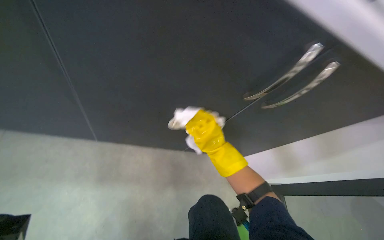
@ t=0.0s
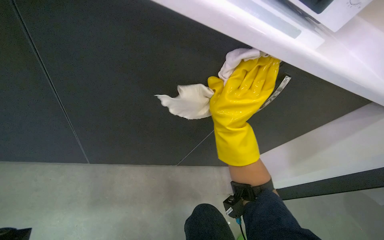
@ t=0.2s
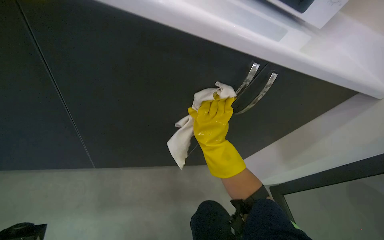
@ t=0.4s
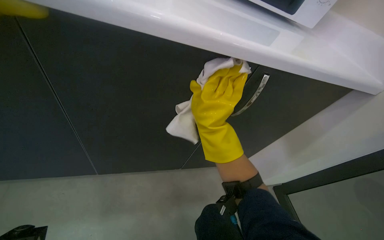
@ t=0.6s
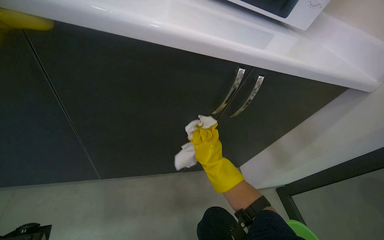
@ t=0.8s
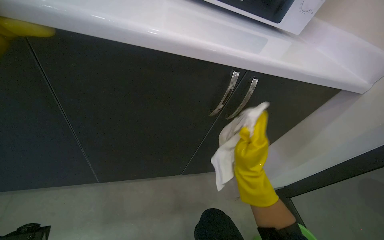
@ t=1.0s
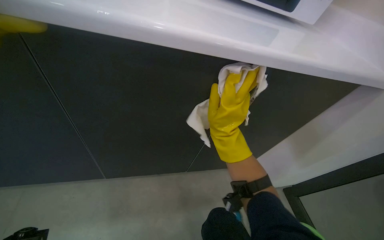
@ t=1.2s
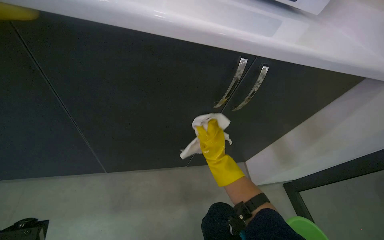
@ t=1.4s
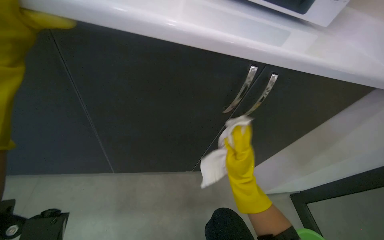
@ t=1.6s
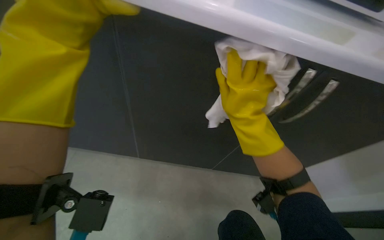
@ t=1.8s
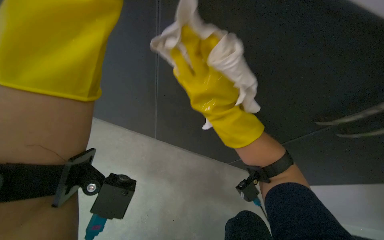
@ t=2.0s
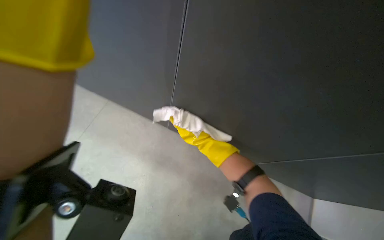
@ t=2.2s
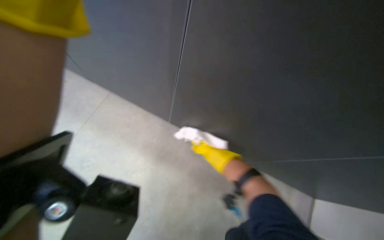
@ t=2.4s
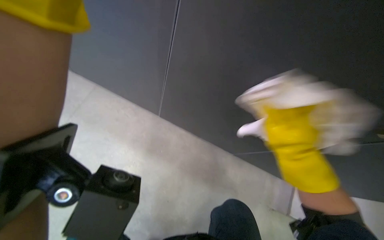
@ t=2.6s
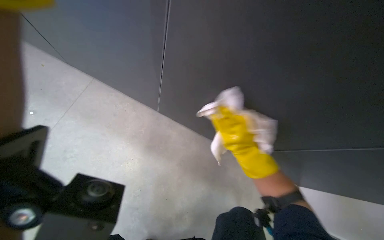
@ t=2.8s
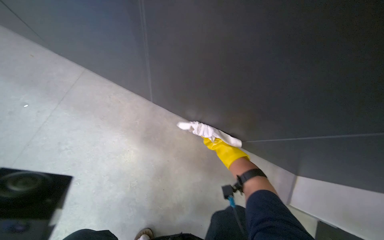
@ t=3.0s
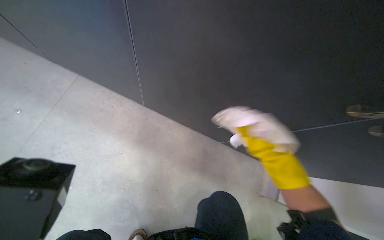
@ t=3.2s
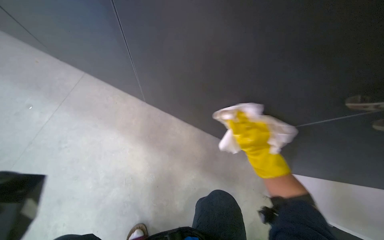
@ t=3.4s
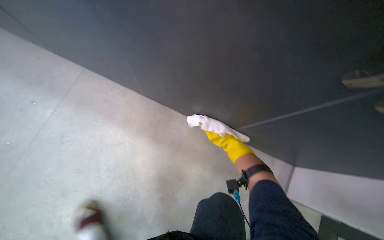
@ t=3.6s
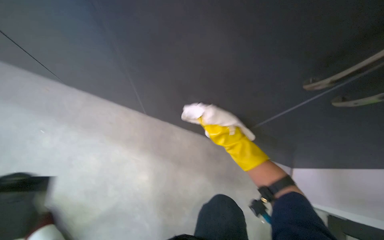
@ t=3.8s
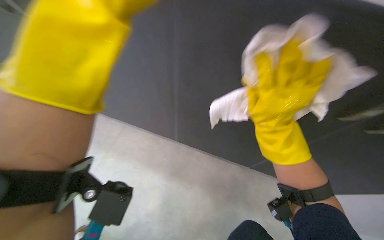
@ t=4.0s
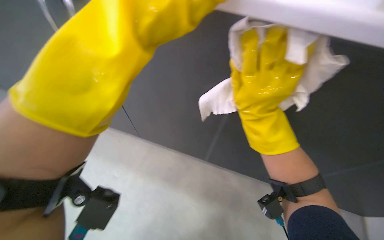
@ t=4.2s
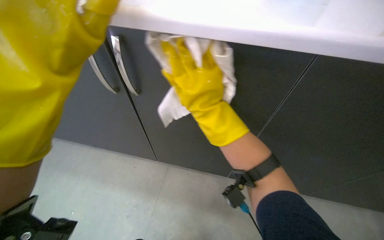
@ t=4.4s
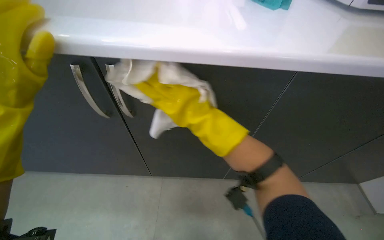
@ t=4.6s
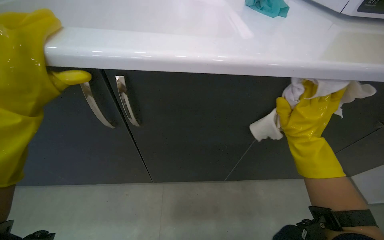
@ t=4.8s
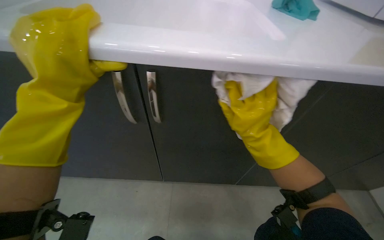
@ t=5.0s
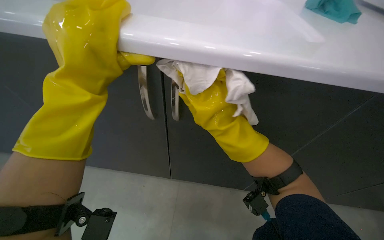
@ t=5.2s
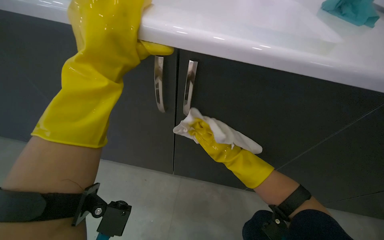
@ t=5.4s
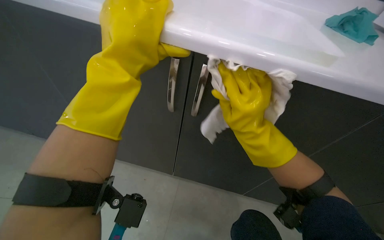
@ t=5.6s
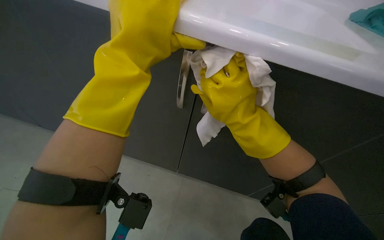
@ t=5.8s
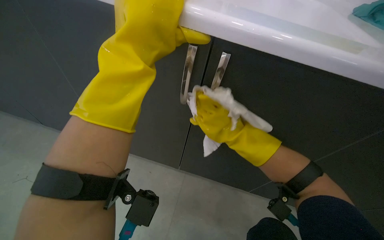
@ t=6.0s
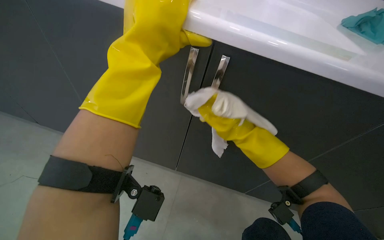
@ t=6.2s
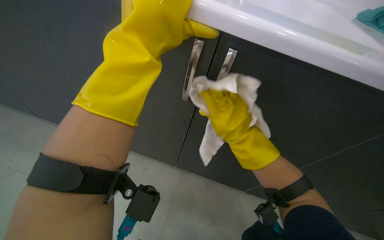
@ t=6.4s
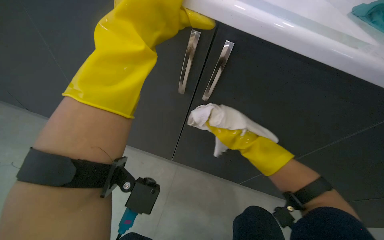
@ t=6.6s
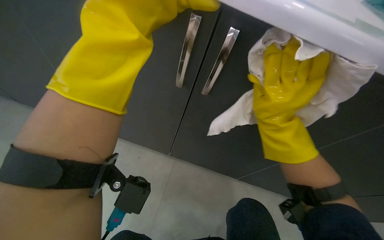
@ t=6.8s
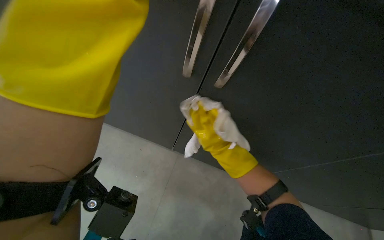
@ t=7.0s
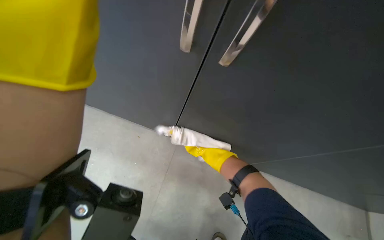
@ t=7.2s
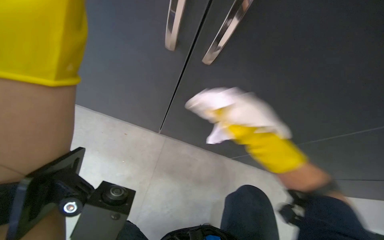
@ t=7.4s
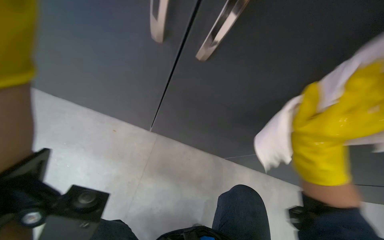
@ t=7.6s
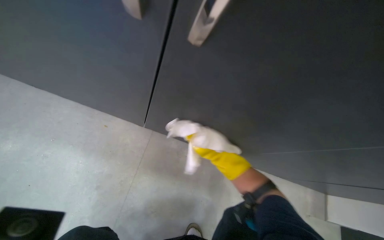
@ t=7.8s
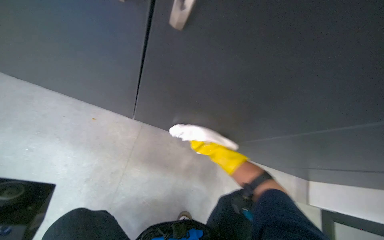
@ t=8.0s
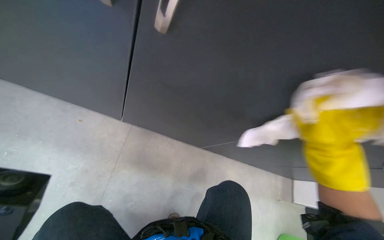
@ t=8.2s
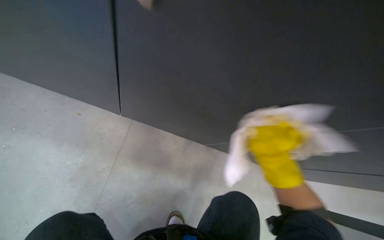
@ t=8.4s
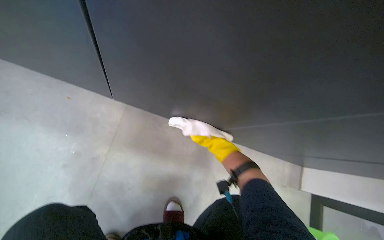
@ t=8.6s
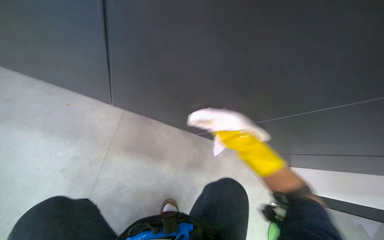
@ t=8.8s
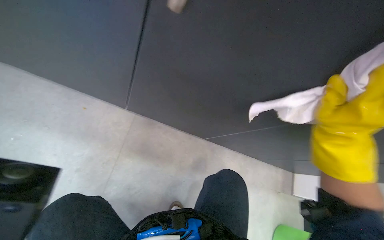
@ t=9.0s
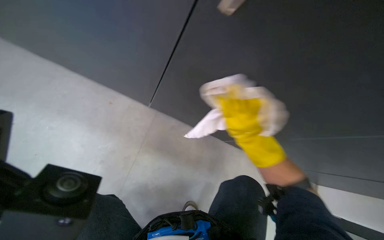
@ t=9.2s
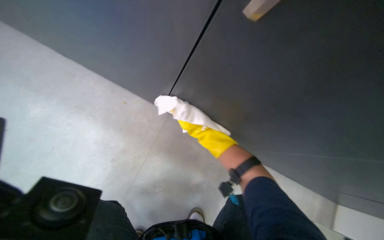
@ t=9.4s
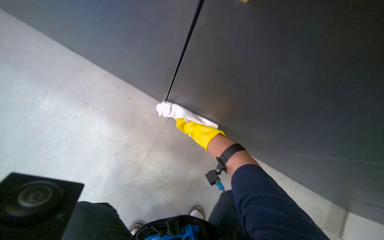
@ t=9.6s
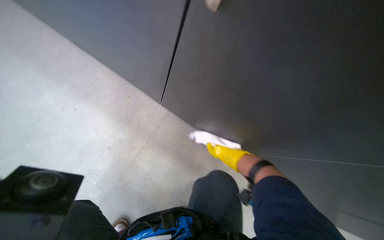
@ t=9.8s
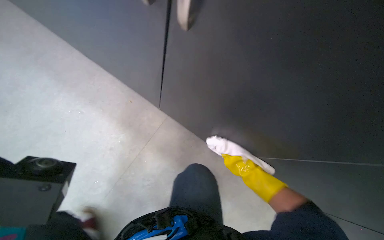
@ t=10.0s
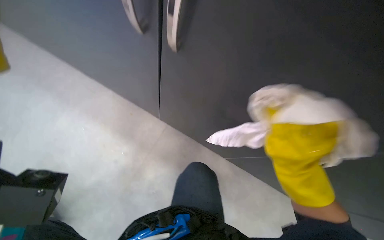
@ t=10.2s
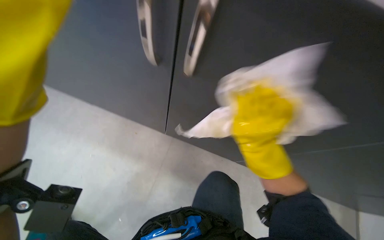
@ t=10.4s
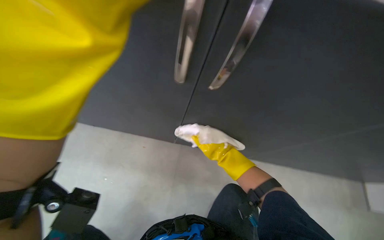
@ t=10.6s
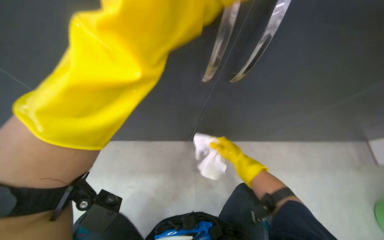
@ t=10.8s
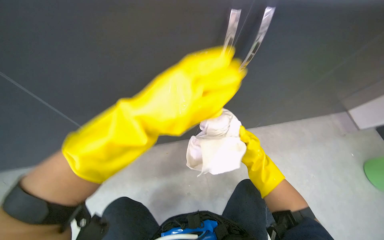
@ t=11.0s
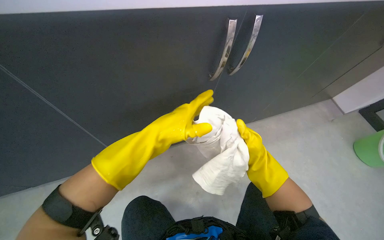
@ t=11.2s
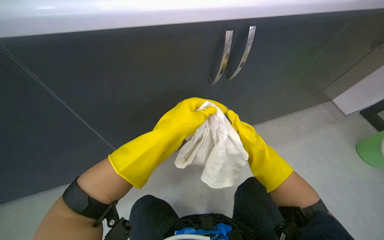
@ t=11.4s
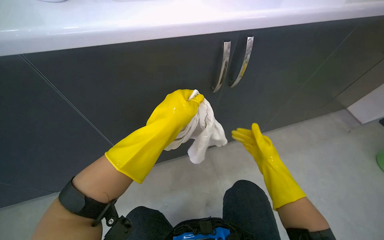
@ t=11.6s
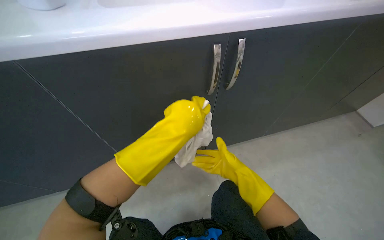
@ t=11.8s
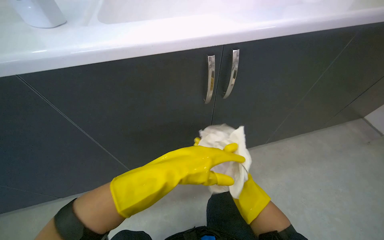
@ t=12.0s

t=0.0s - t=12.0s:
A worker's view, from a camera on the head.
Job: cleaning kitchen.
The whole recording: Wiping kitchen cabinets exterior. The worker wipes the exterior surfaces of the kitchen cabinets with a damp cloth.
t=0.0s - t=1.6s: The right hand swings nearer and farther, some 15 cm each way, with 4 reversals.
t=1.6s - t=3.0s: The camera is aimed some 20 degrees further to the left. The right hand moves up the picture and nearer to the camera, some 25 cm.
t=3.0s - t=4.4s: The right hand moves approximately 30 cm farther from the camera and comes back.
t=6.0s - t=7.6s: The view pans to the right by some 25 degrees.
t=9.0s - t=10.4s: The camera is aimed about 20 degrees further to the left.
t=10.4s - t=12.0s: The view tips upward by roughly 15 degrees.

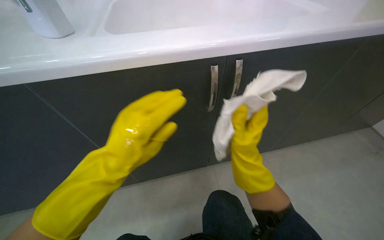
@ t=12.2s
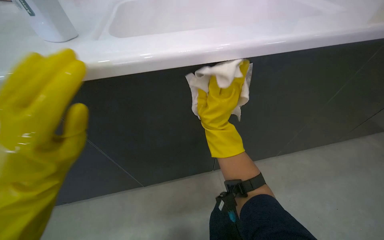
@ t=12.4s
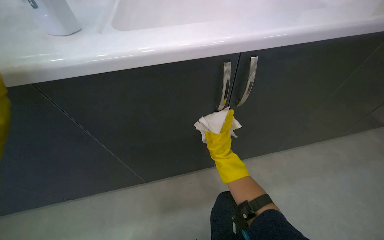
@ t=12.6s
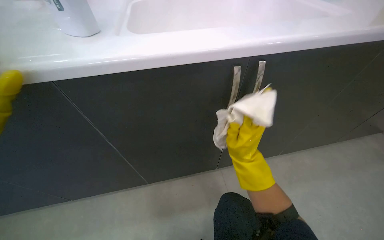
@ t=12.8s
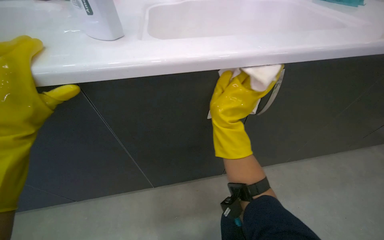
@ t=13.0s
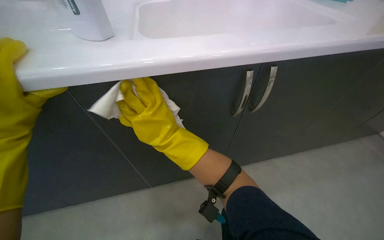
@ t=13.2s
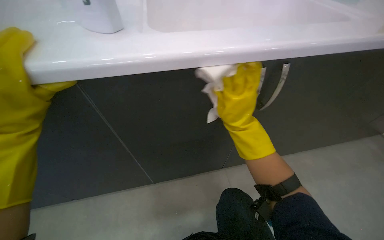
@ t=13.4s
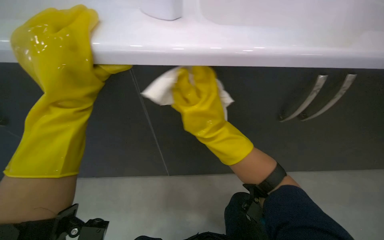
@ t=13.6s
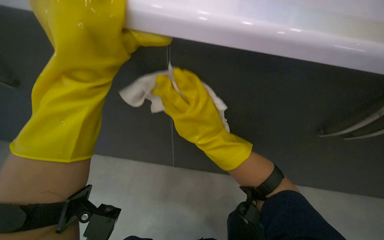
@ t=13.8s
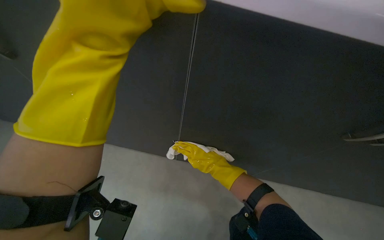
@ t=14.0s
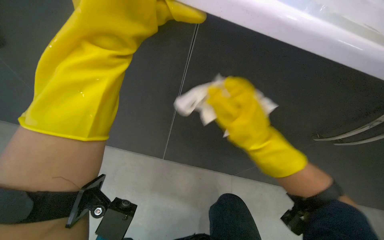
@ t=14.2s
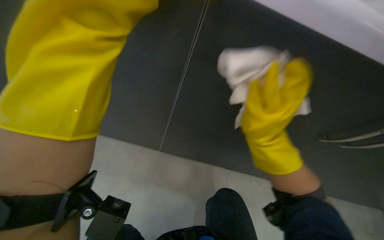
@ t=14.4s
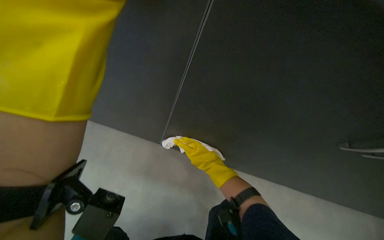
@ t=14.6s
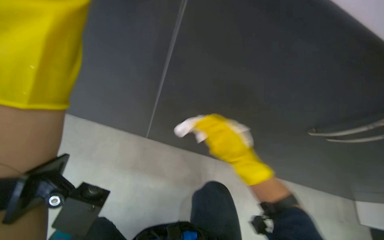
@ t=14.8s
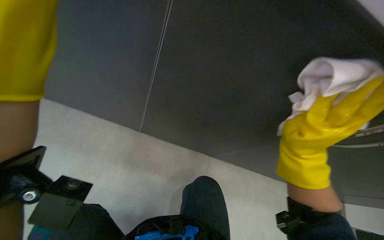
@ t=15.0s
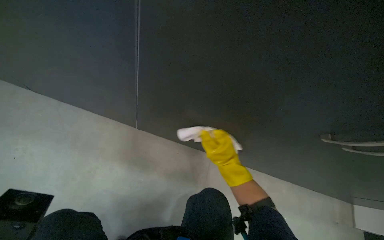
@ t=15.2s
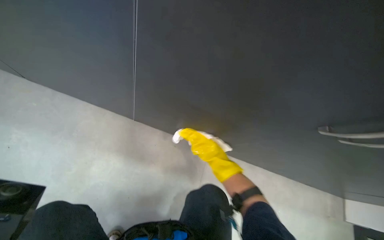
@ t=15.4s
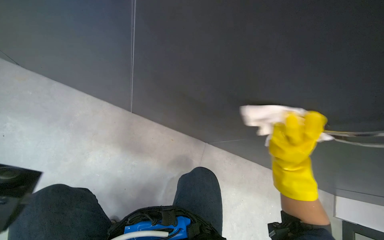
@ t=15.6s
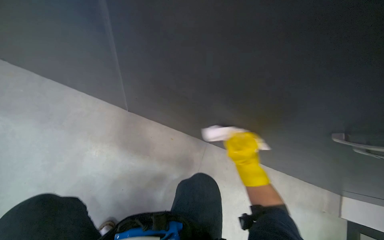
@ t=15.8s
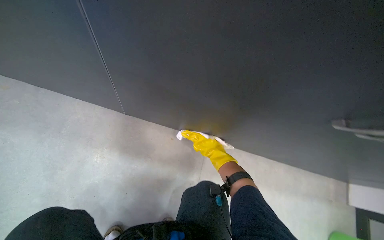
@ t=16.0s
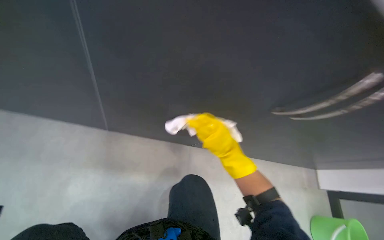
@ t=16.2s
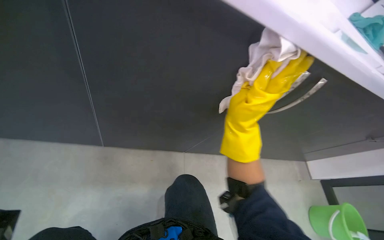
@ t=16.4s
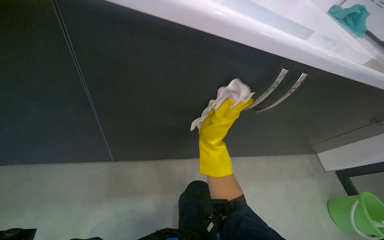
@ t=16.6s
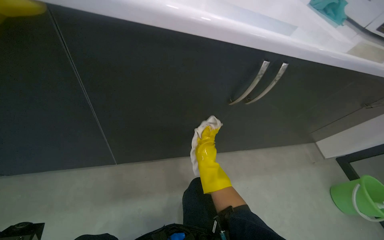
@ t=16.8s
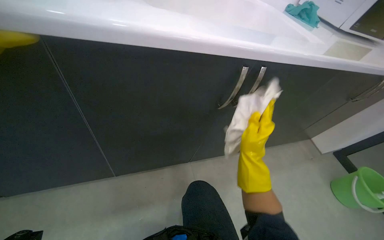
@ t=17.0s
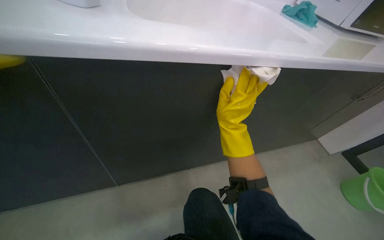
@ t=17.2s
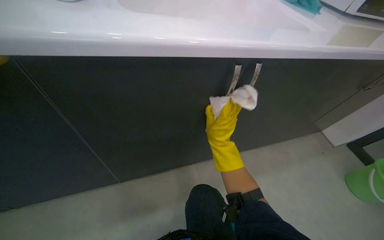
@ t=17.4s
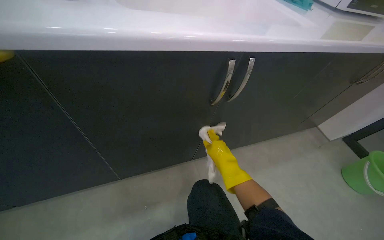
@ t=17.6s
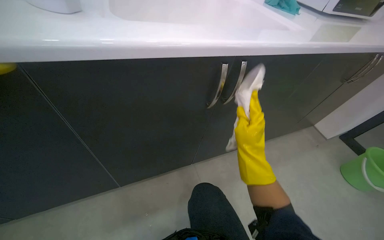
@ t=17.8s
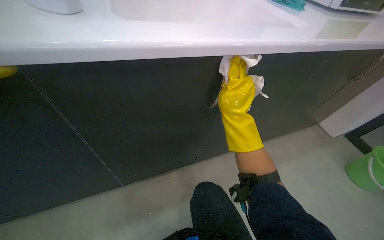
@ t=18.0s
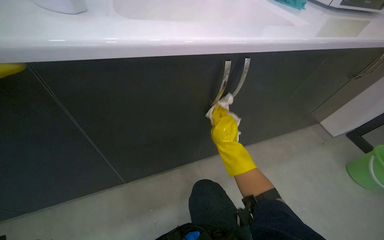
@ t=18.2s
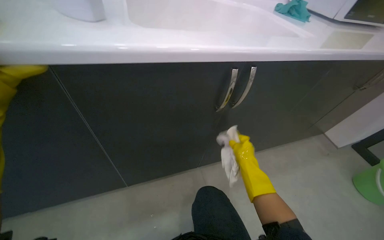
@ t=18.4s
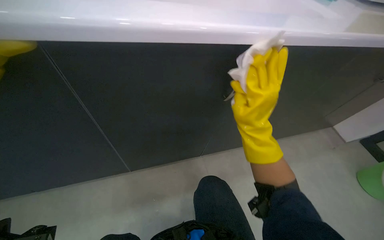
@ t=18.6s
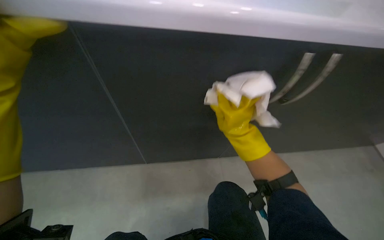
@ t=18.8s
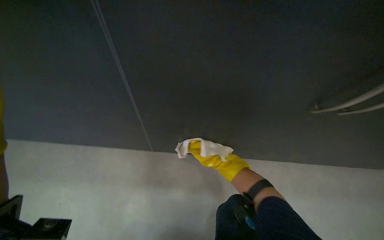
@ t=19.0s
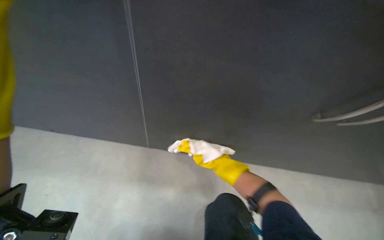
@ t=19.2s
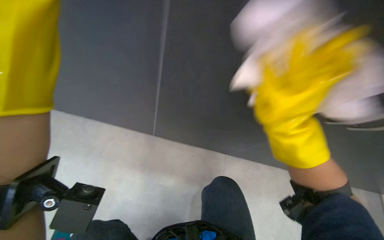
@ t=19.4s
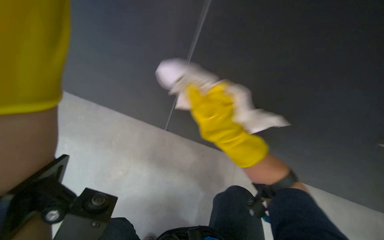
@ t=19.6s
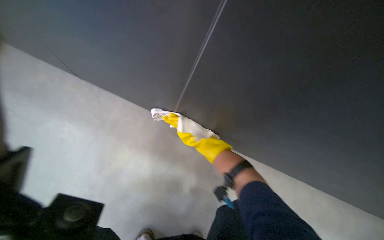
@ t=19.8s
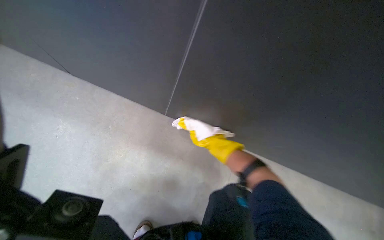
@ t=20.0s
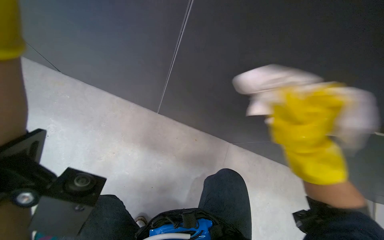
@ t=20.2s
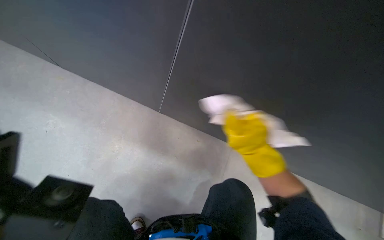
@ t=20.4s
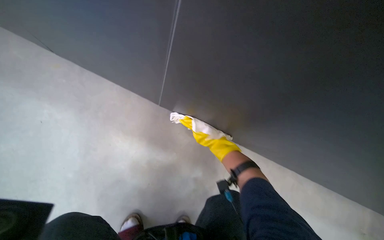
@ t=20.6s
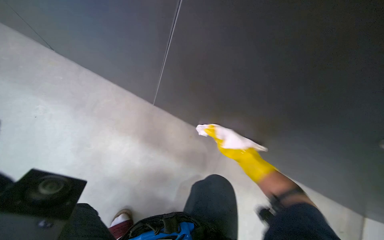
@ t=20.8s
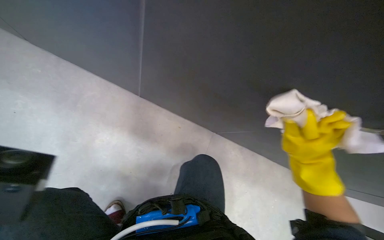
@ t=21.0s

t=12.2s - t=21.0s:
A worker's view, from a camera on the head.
Job: cleaning kitchen.
The whole recording: Wiping kitchen cabinets exterior. The worker wipes the exterior surfaces of the kitchen cabinets with a damp cloth.
t=13.6s - t=15.2s: The wearer's head swings roughly 25 degrees to the left. The view tips downward by roughly 15 degrees. The right hand travels farther from the camera and down the picture by roughly 30 cm.
t=15.2s - t=16.6s: The right hand goes nearer and farther, about 20 cm each way, reversing 3 times.
t=16.6s - t=18.0s: The right hand moves up and down the picture over approximately 15 cm, changing direction 3 times.
t=18.0s - t=19.6s: The head turns to the left by some 25 degrees. The right hand swings nearer and farther, roughly 25 cm each way, with 3 reversals.
